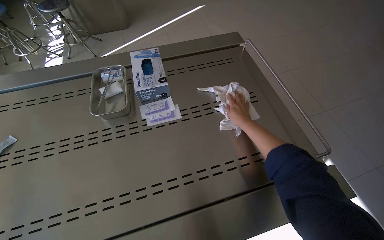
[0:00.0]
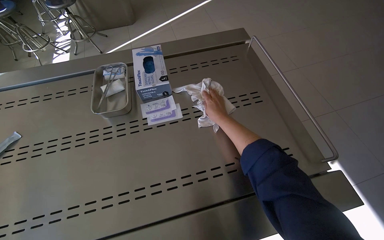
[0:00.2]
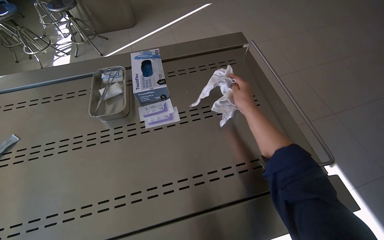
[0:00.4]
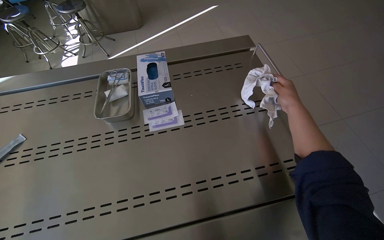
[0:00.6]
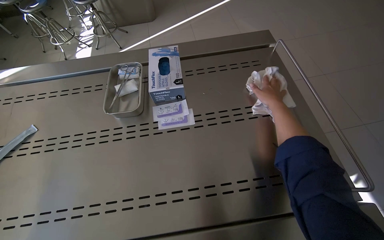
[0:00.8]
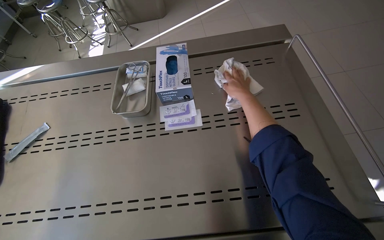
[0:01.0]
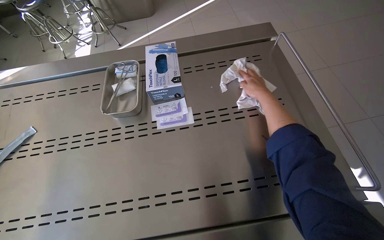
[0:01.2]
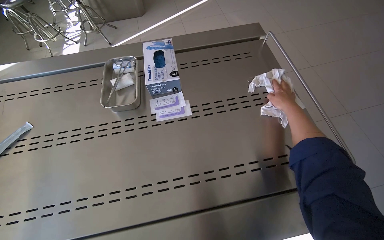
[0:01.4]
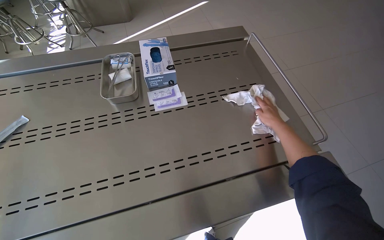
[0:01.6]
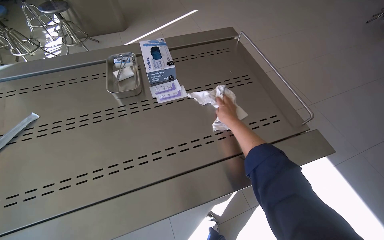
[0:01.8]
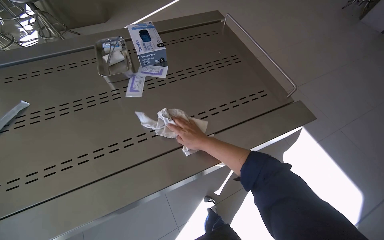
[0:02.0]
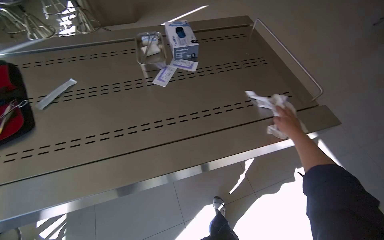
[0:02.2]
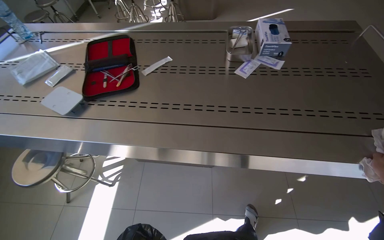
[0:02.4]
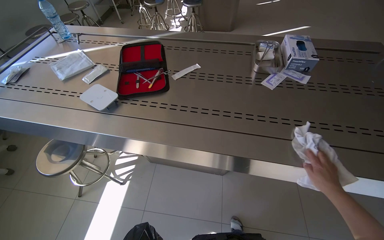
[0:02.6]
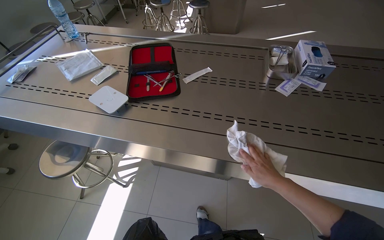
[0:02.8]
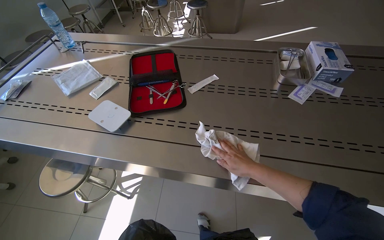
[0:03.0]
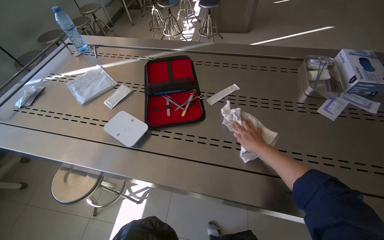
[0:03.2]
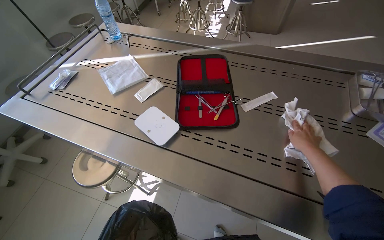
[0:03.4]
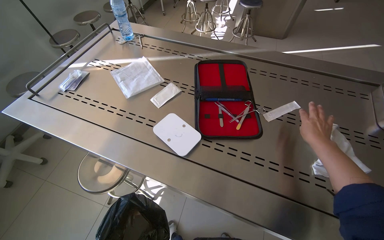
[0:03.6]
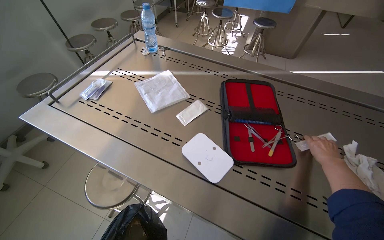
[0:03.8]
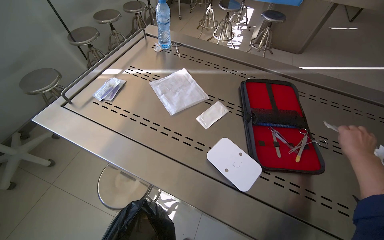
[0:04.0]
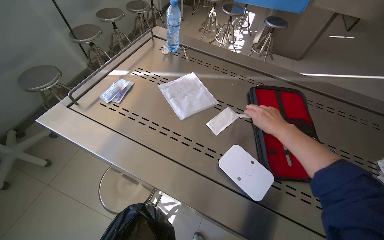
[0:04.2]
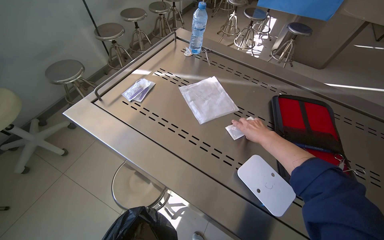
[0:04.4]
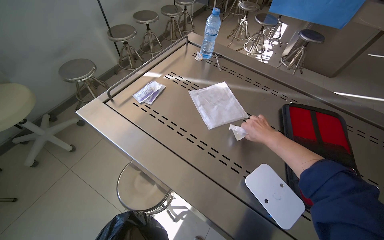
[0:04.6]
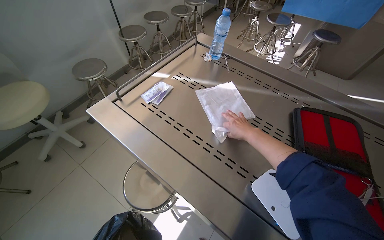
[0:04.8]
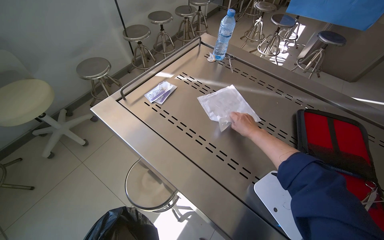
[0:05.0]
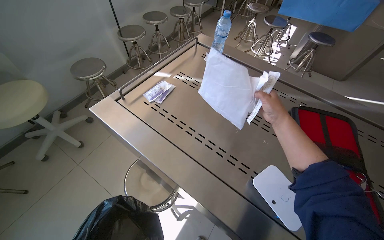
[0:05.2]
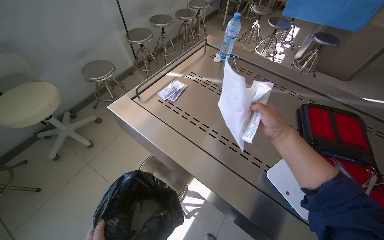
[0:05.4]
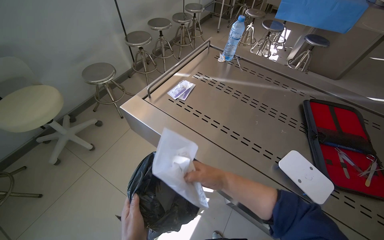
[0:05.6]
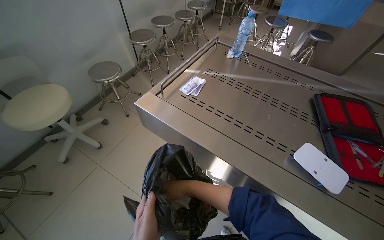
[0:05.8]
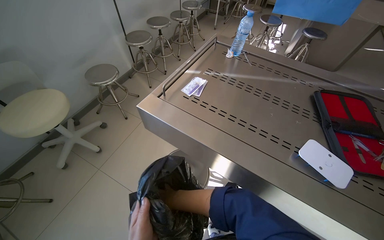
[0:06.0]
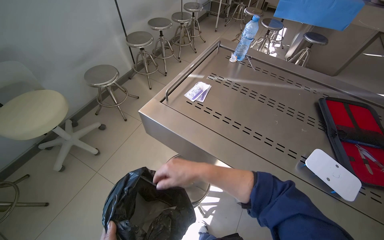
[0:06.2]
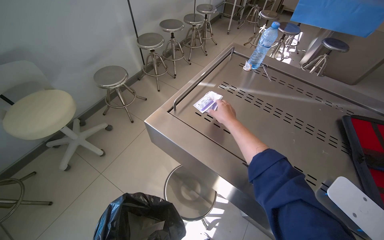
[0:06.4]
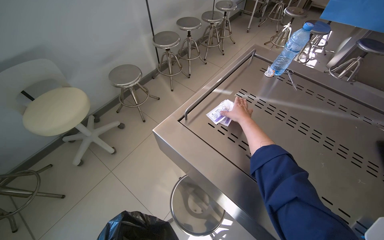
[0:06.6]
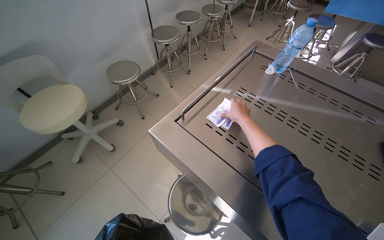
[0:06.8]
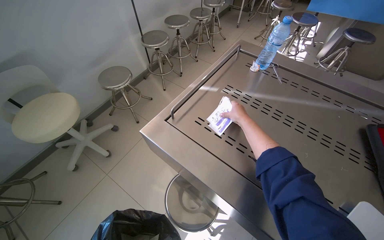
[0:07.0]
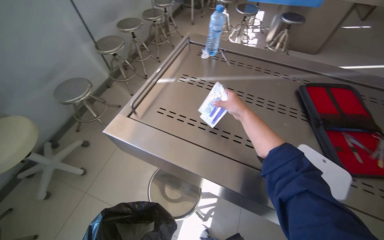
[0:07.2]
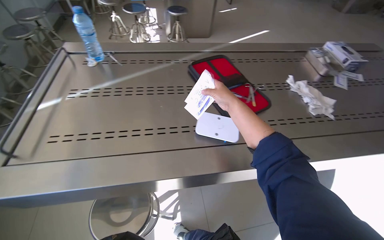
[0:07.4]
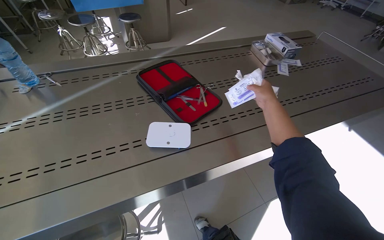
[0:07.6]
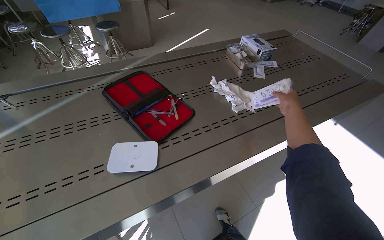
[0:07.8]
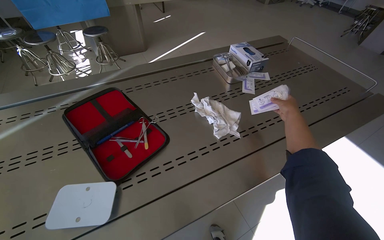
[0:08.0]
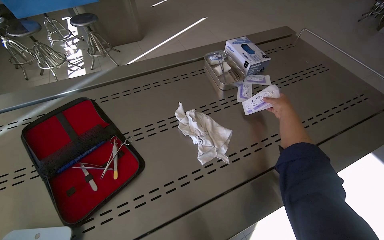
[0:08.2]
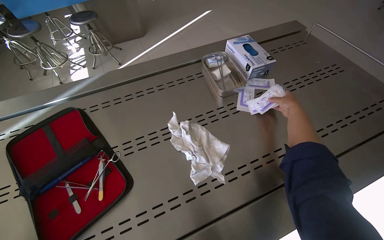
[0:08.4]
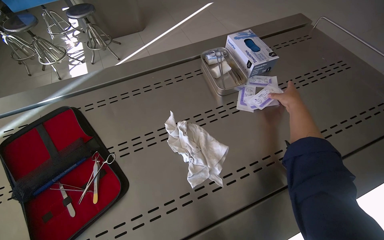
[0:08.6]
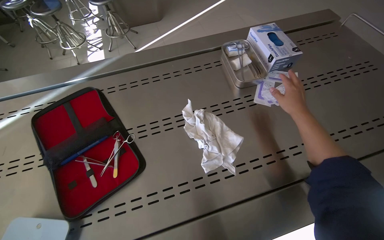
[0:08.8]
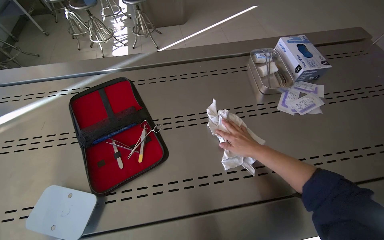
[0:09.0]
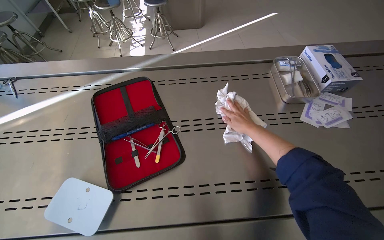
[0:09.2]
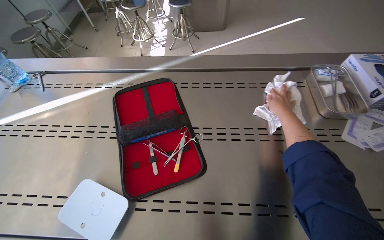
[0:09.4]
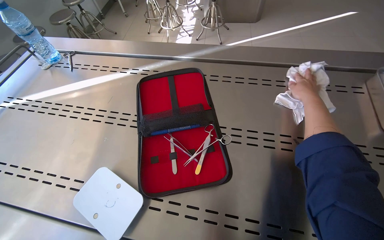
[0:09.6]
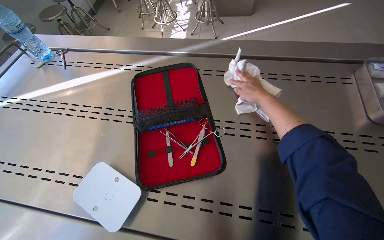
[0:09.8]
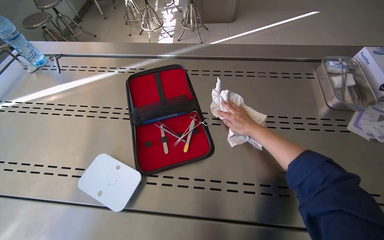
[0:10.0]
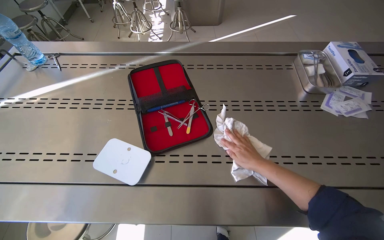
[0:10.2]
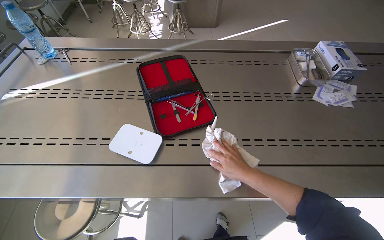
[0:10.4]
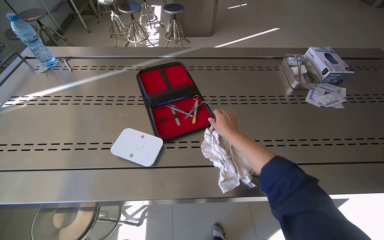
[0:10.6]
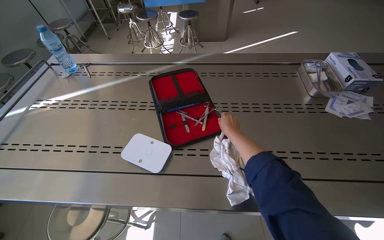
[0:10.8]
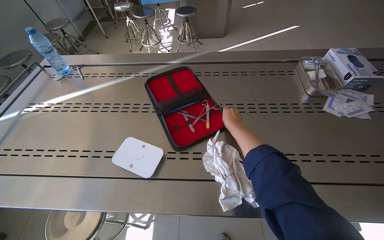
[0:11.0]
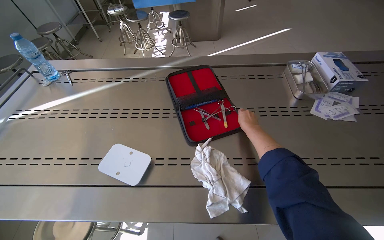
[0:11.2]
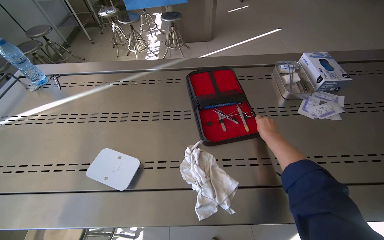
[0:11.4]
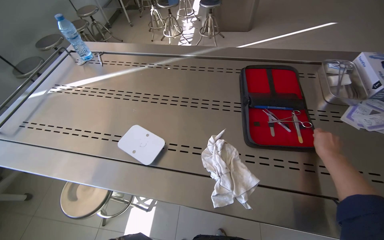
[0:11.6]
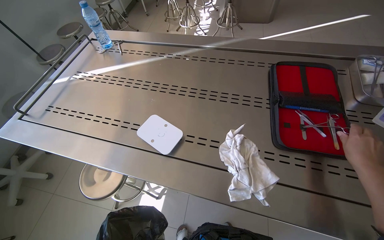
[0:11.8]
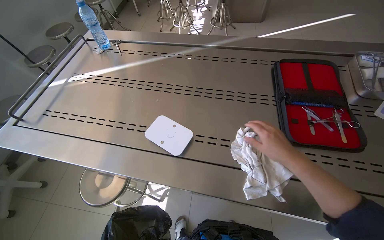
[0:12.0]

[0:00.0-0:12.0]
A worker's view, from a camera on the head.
Job: wiping surfaces.
The whole recording: Wiping stainless steel table. The worker wipes the stainless steel table with a white cloth.
0.0 to 1.6 s: The right hand swings left and right, some 20 cm each way, with 3 reversals.
1.6 to 3.0 s: The camera is carried to the left, about 50 cm. The head rotates roughly 25 degrees to the left.
3.0 to 4.4 s: The wearer moves roughly 60 cm.
4.4 to 6.0 s: The right hand heads to the left, covering roughly 50 cm.
6.0 to 7.6 s: The wearer's head swings some 50 degrees to the right.
7.6 to 9.0 s: The camera travels approximately 40 cm.
9.0 to 10.4 s: The right hand moves some 25 cm up the picture and comes back.
10.4 to 12.0 s: The right hand moves up the picture, roughly 10 cm.

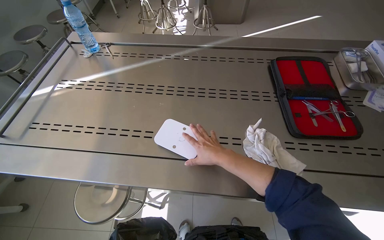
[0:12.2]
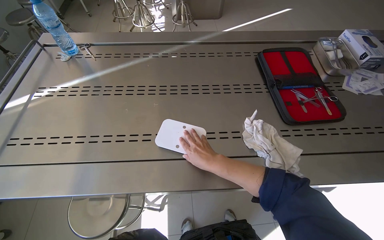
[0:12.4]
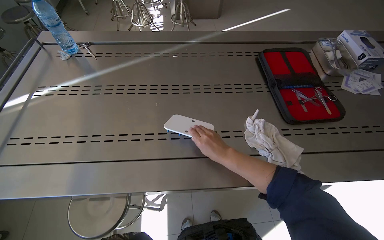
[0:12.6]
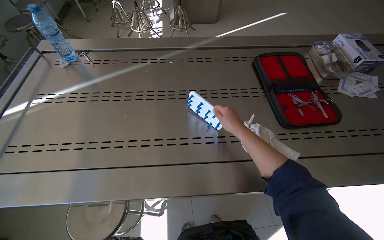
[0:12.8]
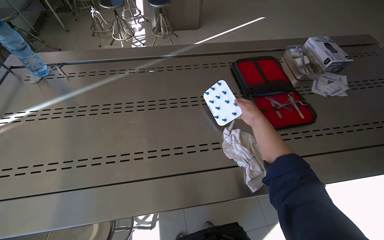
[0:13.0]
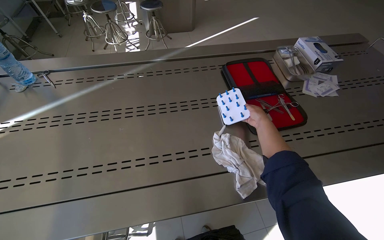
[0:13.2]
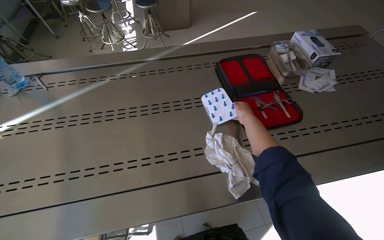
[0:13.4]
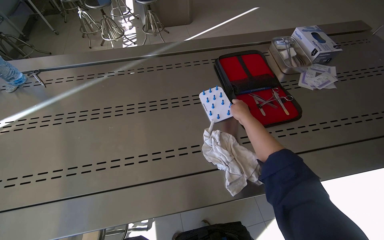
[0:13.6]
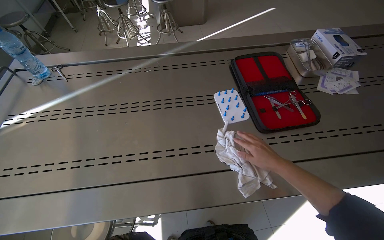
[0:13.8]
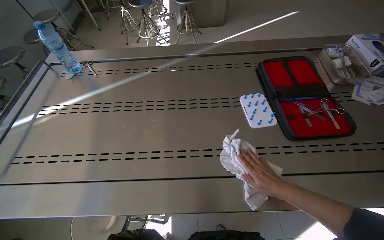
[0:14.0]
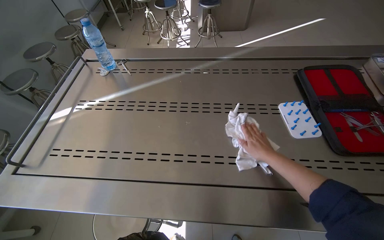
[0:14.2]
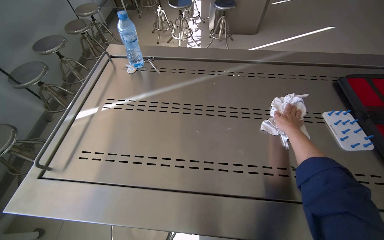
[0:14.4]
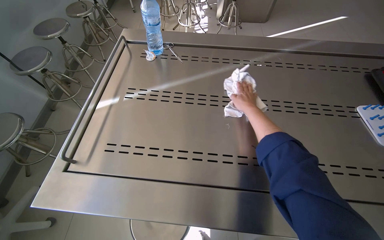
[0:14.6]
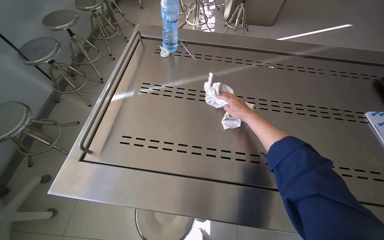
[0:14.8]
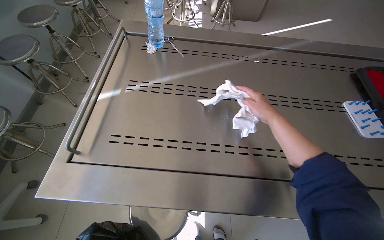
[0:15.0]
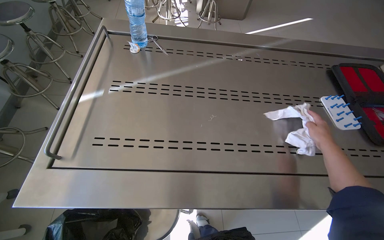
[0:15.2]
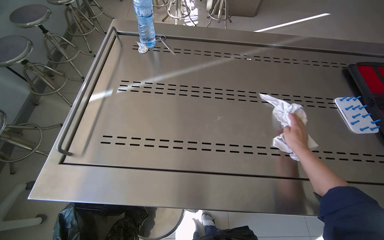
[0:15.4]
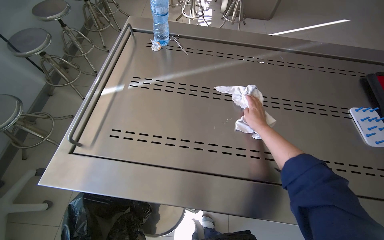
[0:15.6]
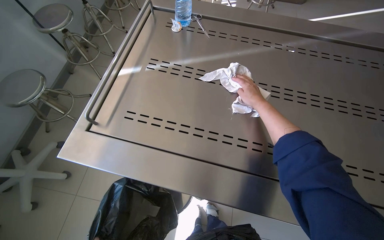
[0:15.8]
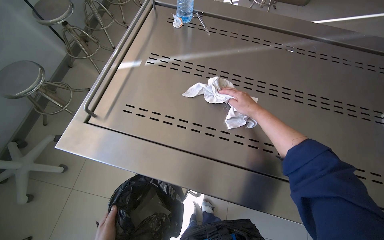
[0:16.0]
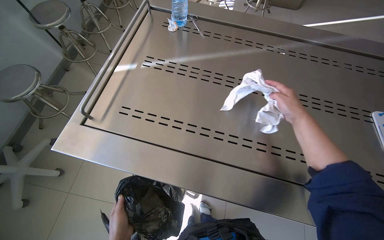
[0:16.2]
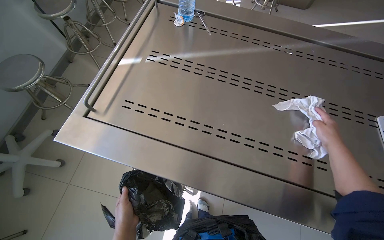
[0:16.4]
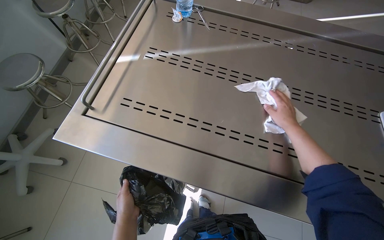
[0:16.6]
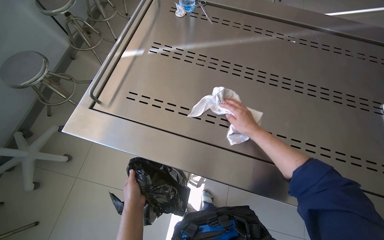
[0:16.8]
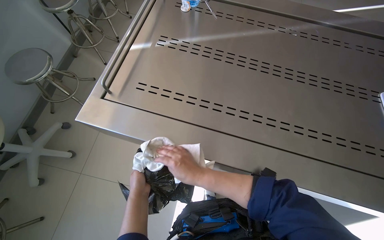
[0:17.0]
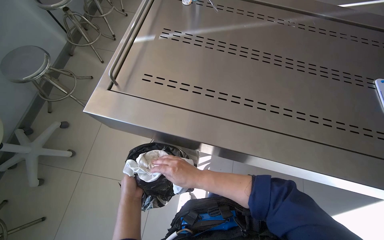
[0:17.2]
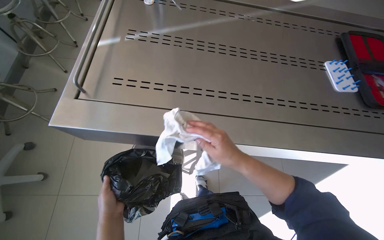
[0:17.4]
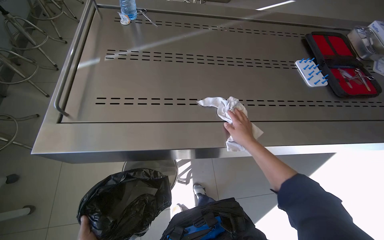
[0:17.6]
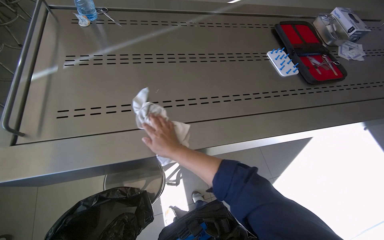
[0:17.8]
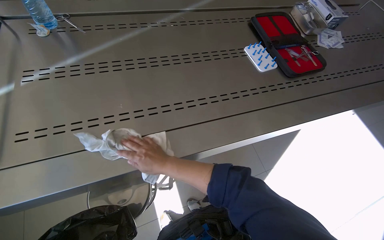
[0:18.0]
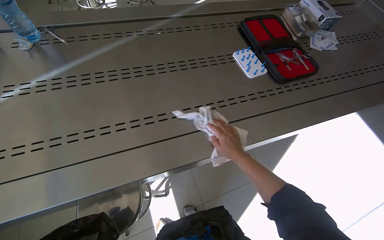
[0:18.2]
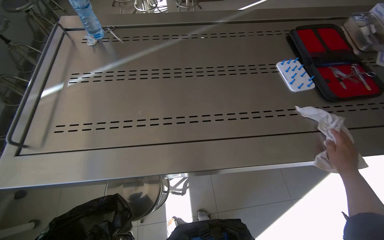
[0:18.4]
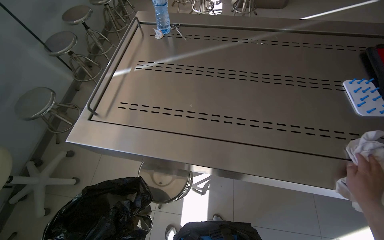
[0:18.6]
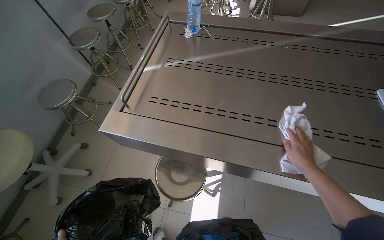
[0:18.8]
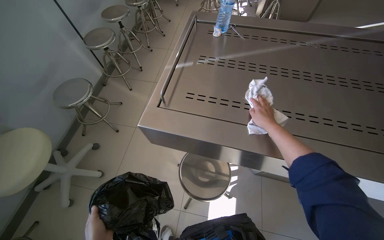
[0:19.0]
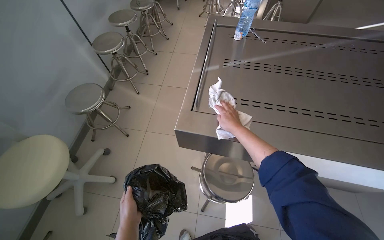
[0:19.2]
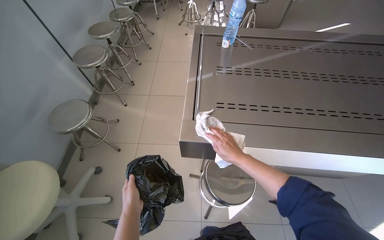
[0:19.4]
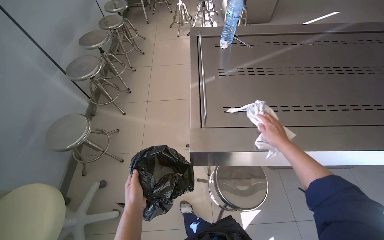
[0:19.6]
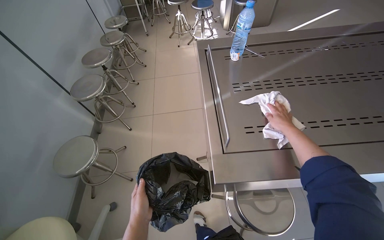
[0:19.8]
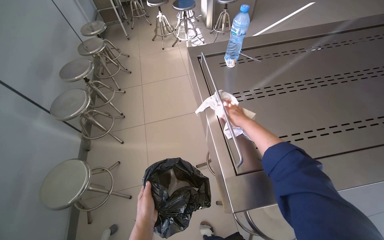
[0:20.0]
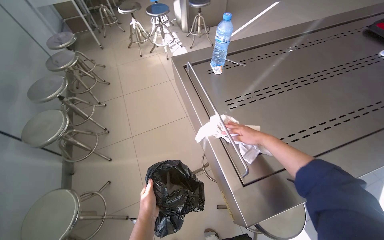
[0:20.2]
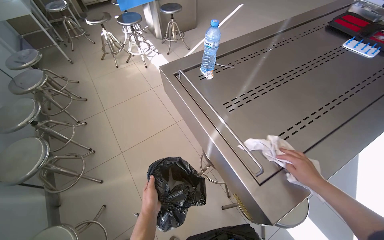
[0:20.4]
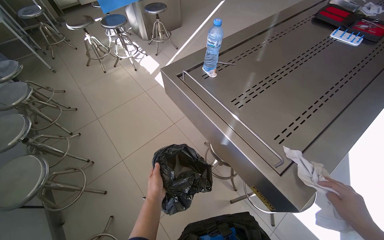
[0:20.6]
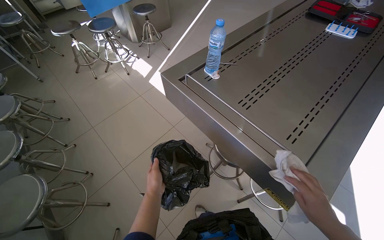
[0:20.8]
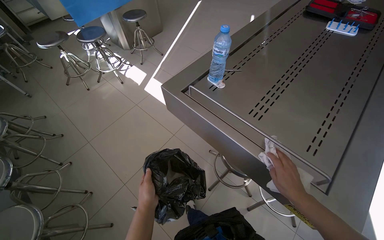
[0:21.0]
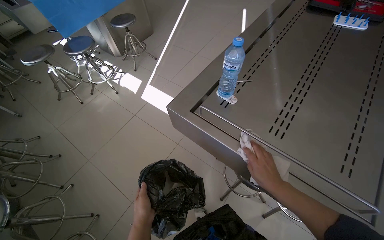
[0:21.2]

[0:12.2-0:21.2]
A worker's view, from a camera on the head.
Job: wiping surfaces.
The whole recording: Wiping stainless steel table. The worker wipes the stainless steel table with a white cloth.
12.2 to 13.8 s: The right hand is displaced to the right by roughly 25 cm.
13.8 to 15.2 s: The head travels to the left, about 40 cm.
15.2 to 16.6 s: The right hand goes left and right, approximately 15 cm each way, reversing 2 times.
16.6 to 18.2 s: The wearer's head swings some 35 degrees to the right. The right hand goes left and right, approximately 35 cm each way, reversing 3 times.
18.2 to 19.8 s: The camera travels roughly 60 cm.
19.8 to 21.2 s: The wearer moves roughly 50 cm. The wearer looks approximately 50 degrees further to the right.
